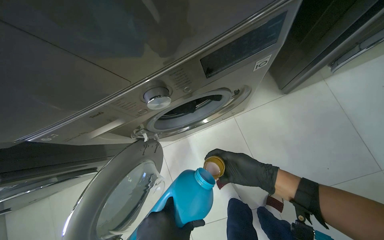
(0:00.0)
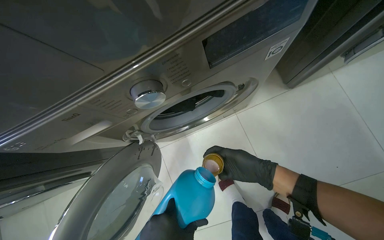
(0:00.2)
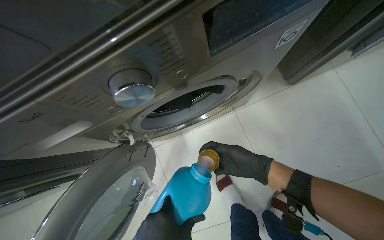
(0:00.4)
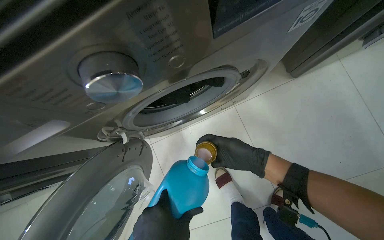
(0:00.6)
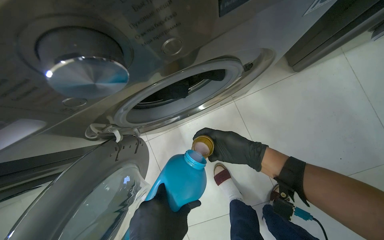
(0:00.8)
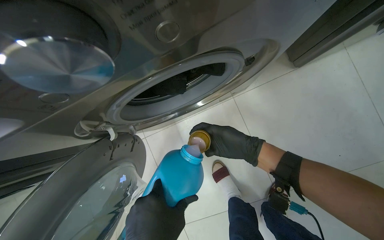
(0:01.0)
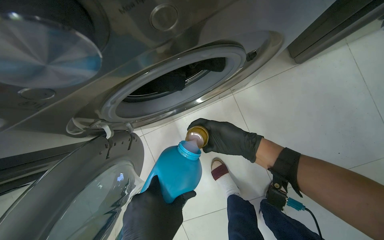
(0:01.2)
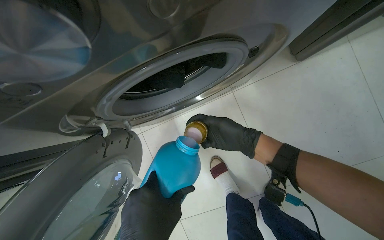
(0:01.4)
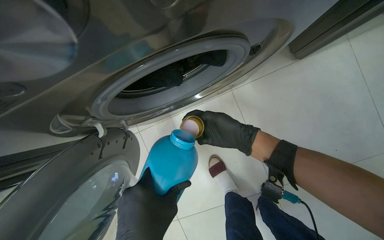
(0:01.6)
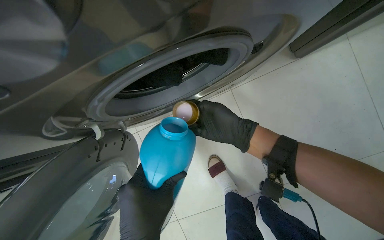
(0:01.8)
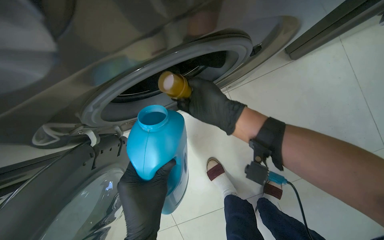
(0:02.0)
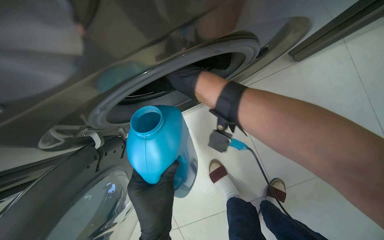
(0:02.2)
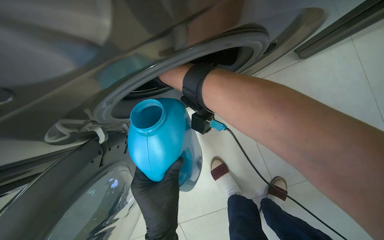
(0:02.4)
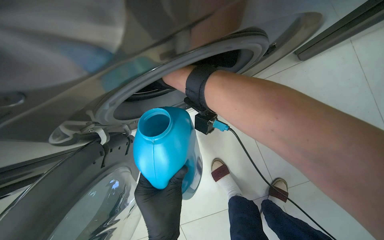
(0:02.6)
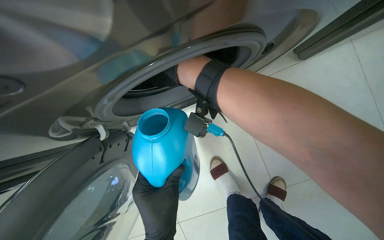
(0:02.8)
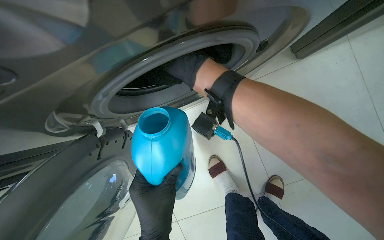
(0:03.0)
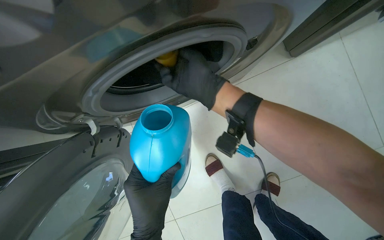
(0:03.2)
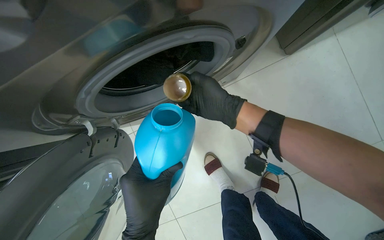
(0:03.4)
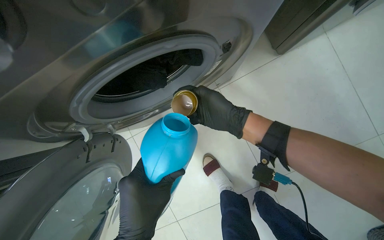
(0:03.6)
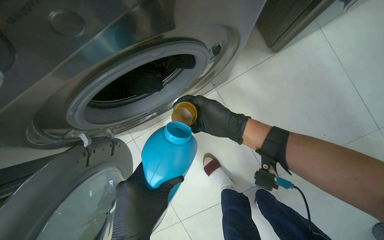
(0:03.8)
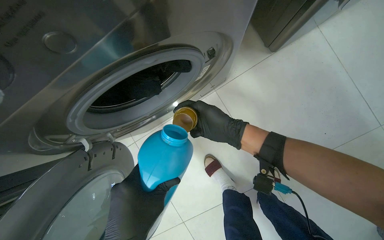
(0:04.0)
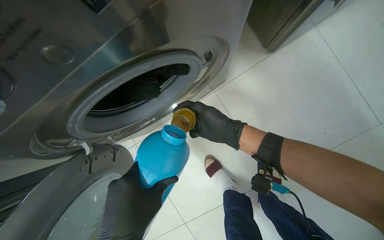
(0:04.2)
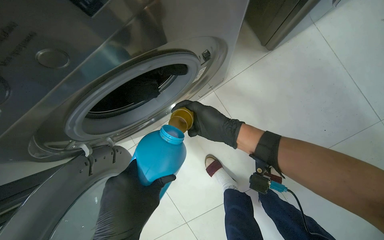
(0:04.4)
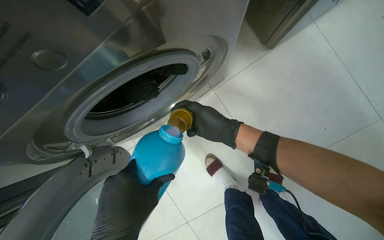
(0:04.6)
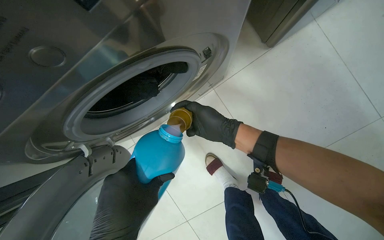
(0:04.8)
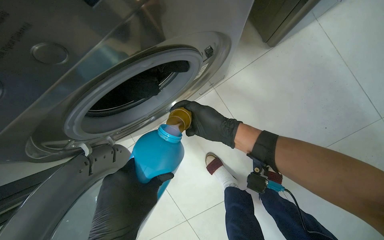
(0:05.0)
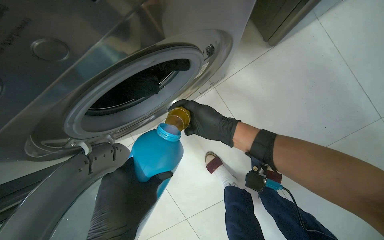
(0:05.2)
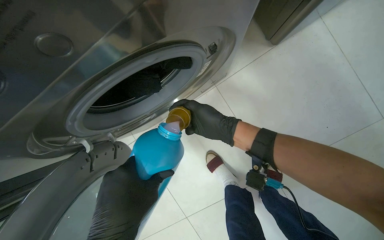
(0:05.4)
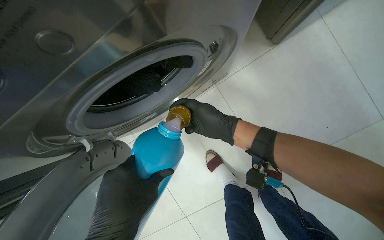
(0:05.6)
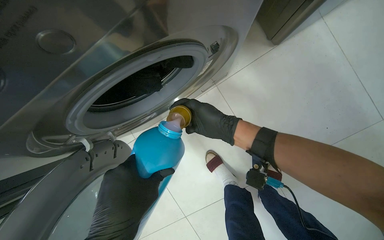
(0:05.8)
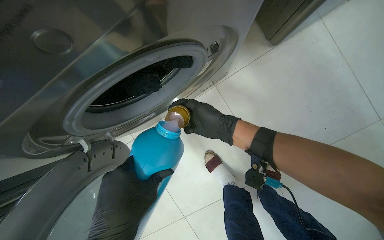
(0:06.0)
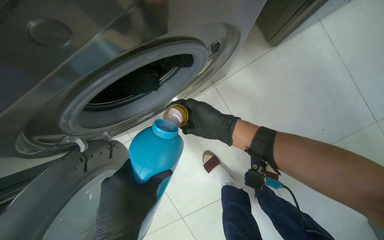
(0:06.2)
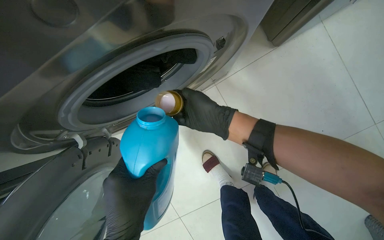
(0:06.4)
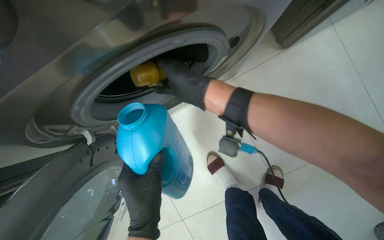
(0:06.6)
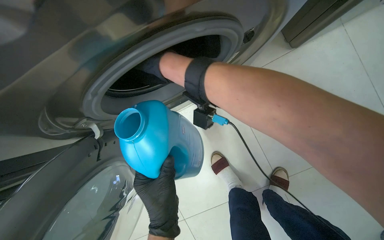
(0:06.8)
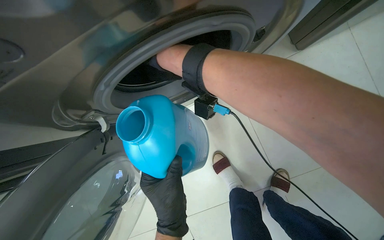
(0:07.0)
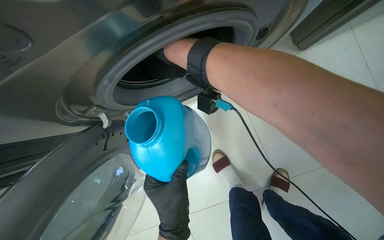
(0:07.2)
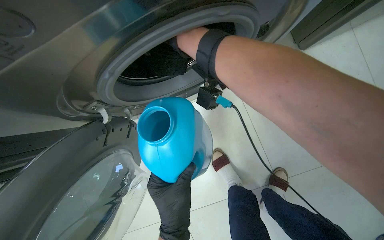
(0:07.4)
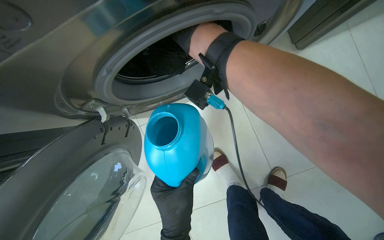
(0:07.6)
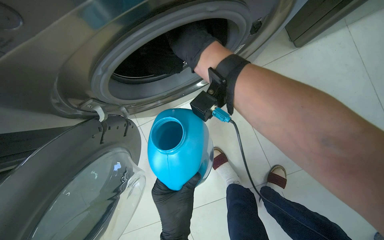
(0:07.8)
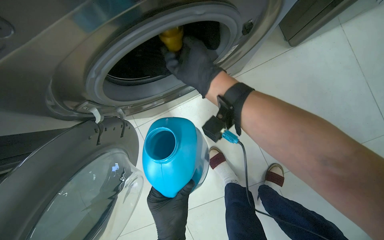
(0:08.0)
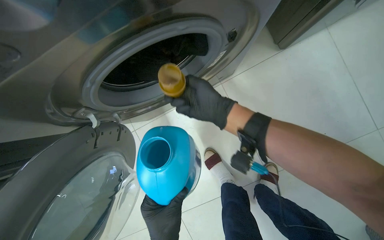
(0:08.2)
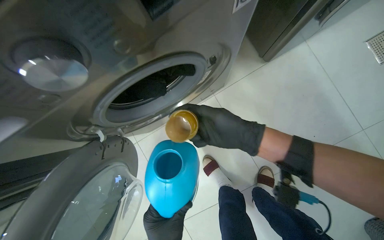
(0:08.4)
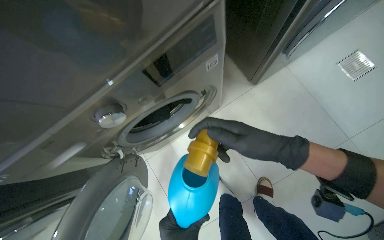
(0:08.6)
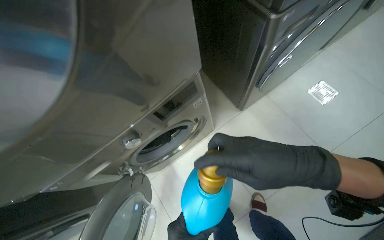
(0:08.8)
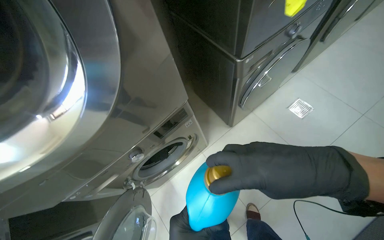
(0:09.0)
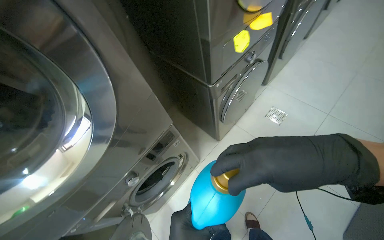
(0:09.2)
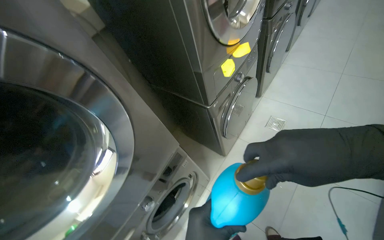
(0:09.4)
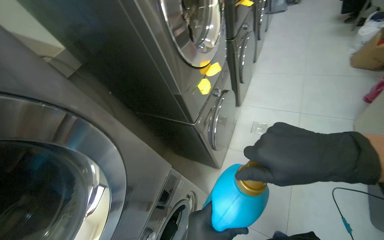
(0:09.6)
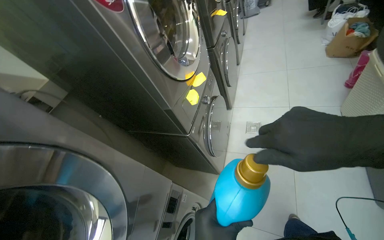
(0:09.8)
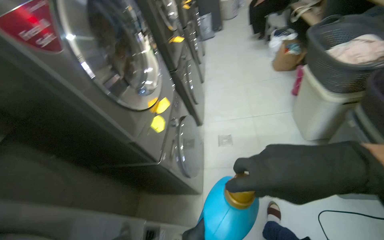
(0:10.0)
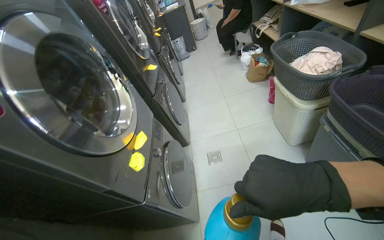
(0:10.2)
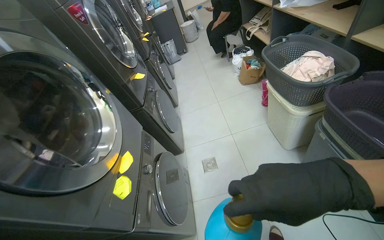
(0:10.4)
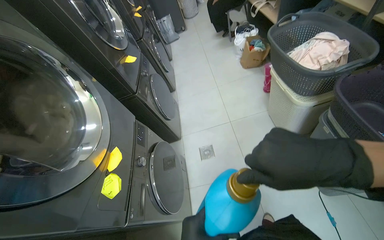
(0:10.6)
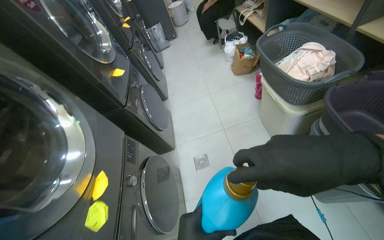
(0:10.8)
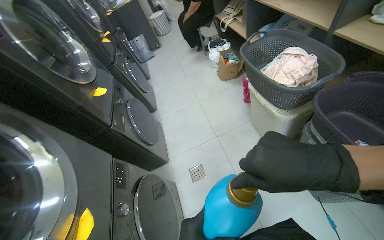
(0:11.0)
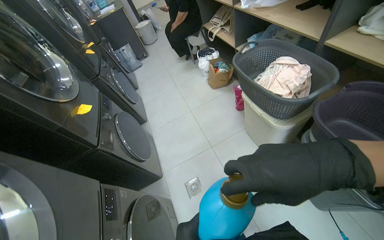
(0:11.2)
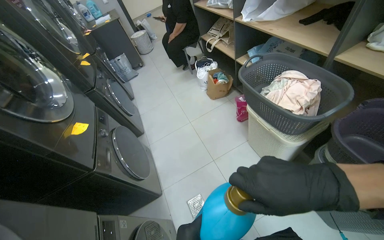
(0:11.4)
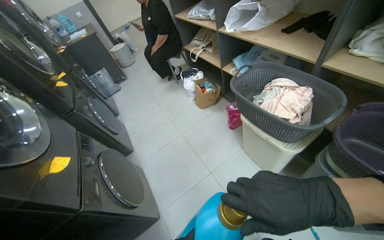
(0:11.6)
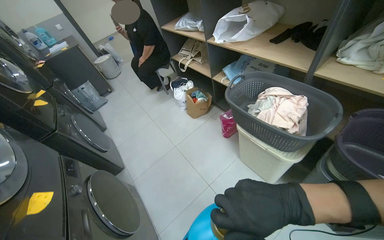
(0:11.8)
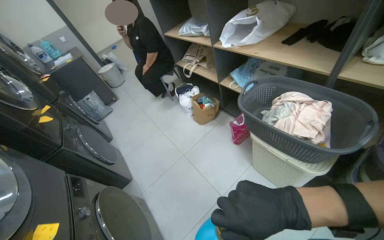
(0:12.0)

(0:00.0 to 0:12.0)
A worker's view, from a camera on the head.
Job: managing laundry.
The whole recording: Adding detergent to washing machine. The worker pours liquid detergent into the washing machine dispenser.
0:01.6 - 0:03.0: The right hand is displaced up the picture and to the left by about 20 cm.
0:03.0 - 0:04.4: The right hand is displaced to the right and down the picture by roughly 20 cm.
0:04.4 - 0:06.0: The hands stay close to where they were, moving slightly.
0:06.0 - 0:07.6: The left hand moves farther from the camera and down the picture, approximately 15 cm; the right hand goes about 30 cm to the left and up the picture.
0:07.6 - 0:09.0: The wearer moves roughly 50 cm. The wearer looks about 25 degrees further upward.
0:09.0 - 0:10.4: The wearer's head swings about 60 degrees to the right. The wearer looks some 35 degrees further upward.
0:10.4 - 0:12.0: The camera is carried roughly 70 cm. The wearer's head swings about 30 degrees to the right.

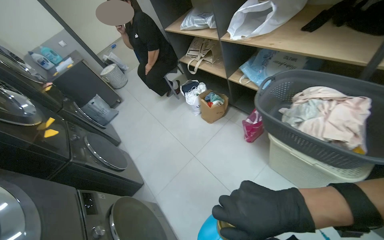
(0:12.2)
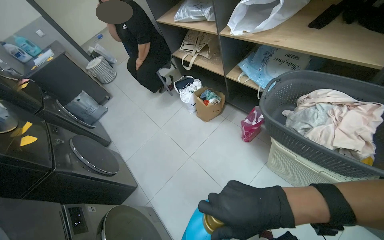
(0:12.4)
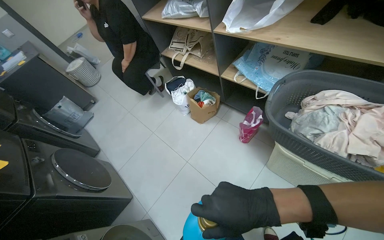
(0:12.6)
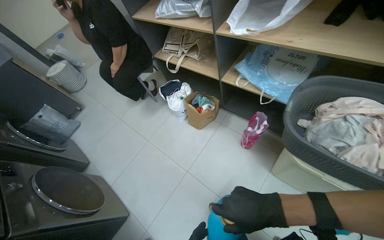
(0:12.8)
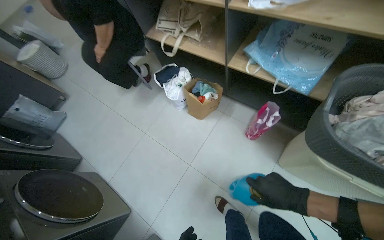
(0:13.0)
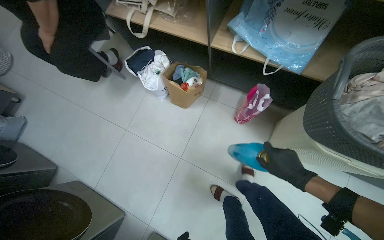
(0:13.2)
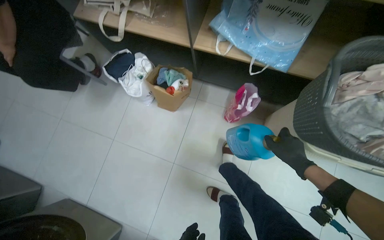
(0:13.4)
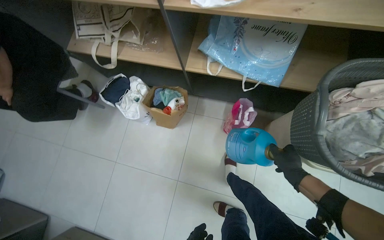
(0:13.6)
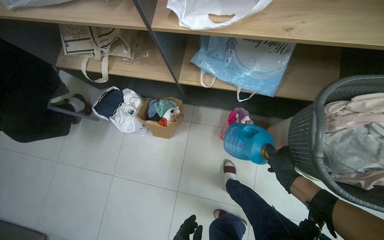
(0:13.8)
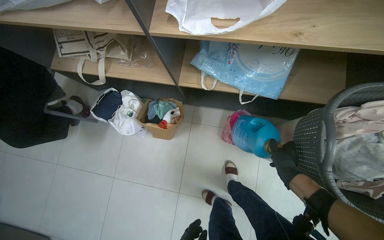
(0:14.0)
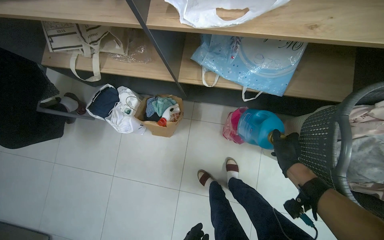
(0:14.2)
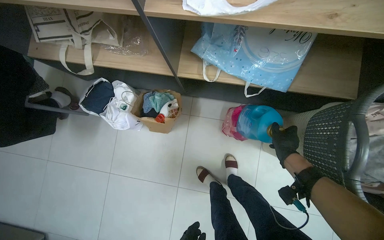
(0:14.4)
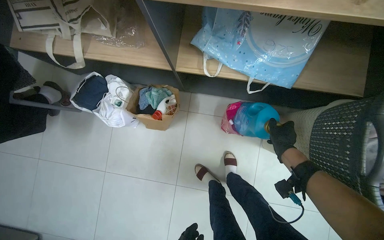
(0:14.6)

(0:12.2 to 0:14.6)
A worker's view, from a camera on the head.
Job: managing laundry.
The whole recording: Adding detergent to washing machine. The worker pours liquid detergent into the washing machine dispenser.
0:12.2 - 0:13.4: The wearer moves some 70 cm. The head rotates approximately 30 degrees to the right. The view tips downward by about 20 degrees.
0:13.4 - 0:14.6: The right hand moves farther from the camera, about 20 cm.

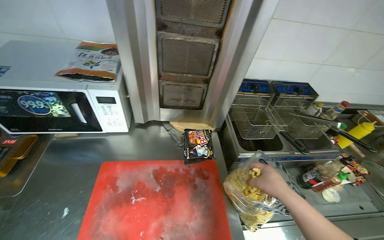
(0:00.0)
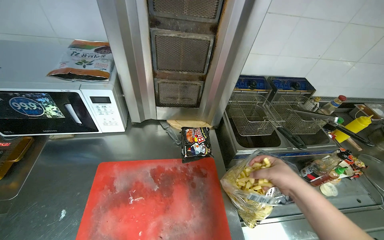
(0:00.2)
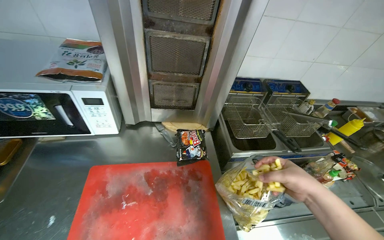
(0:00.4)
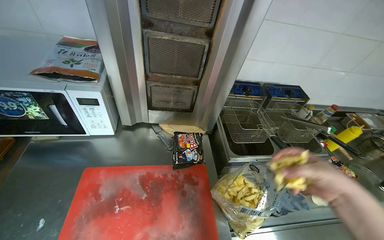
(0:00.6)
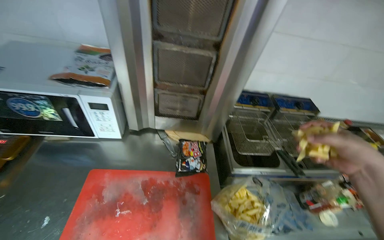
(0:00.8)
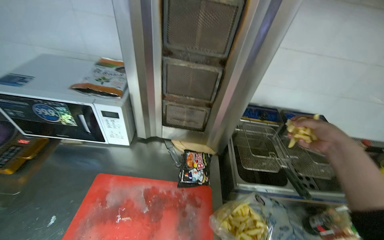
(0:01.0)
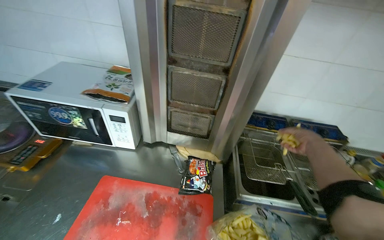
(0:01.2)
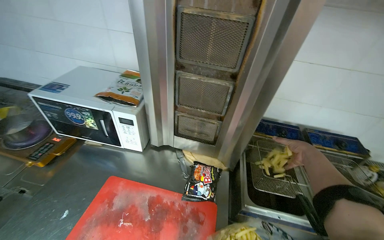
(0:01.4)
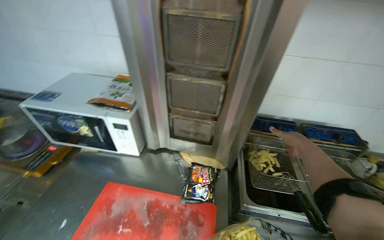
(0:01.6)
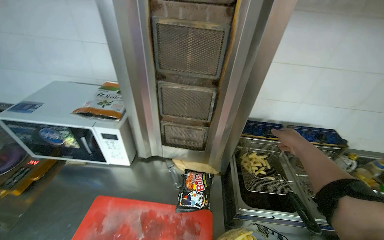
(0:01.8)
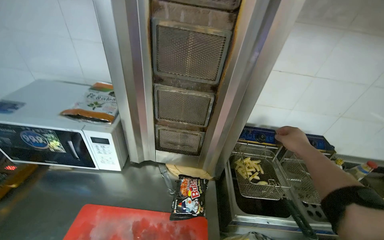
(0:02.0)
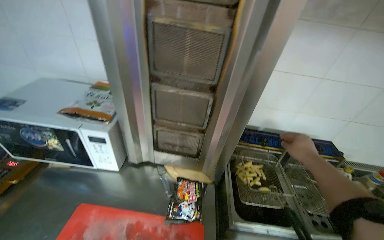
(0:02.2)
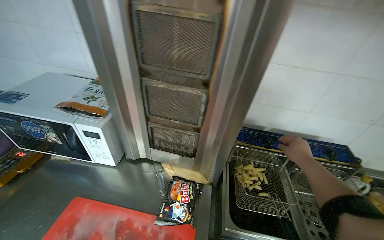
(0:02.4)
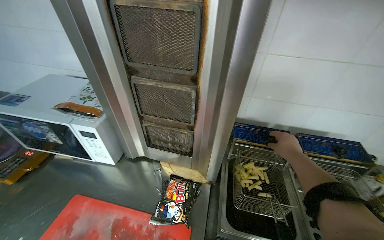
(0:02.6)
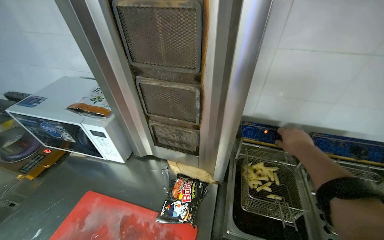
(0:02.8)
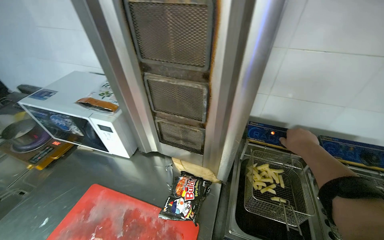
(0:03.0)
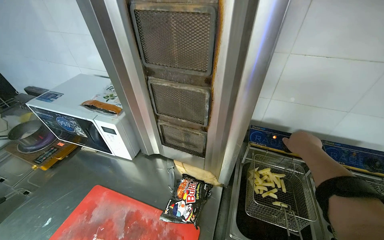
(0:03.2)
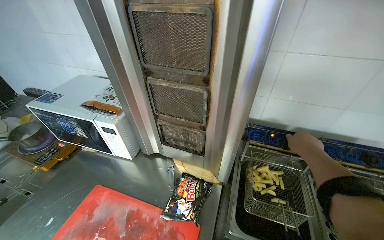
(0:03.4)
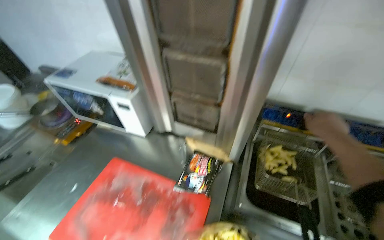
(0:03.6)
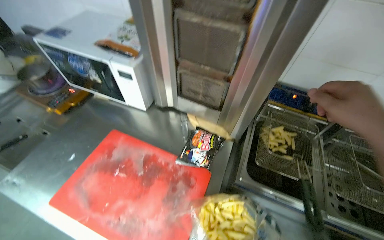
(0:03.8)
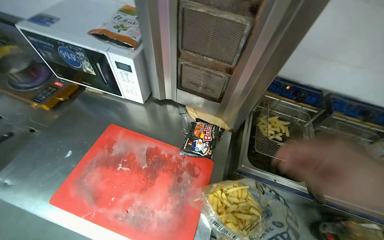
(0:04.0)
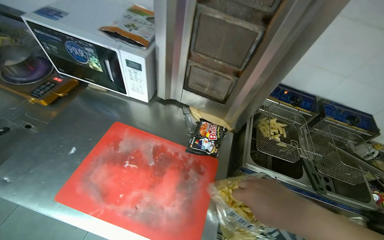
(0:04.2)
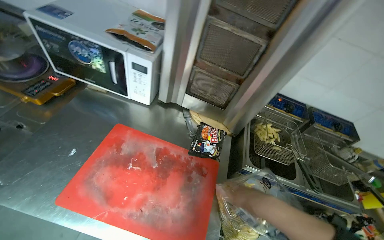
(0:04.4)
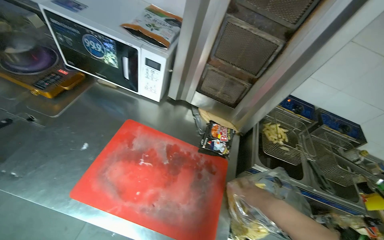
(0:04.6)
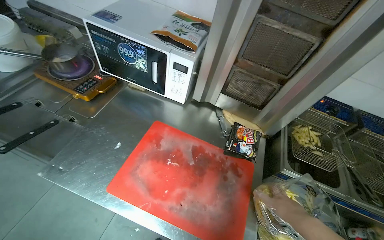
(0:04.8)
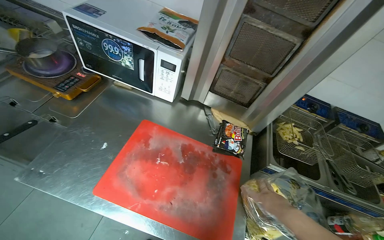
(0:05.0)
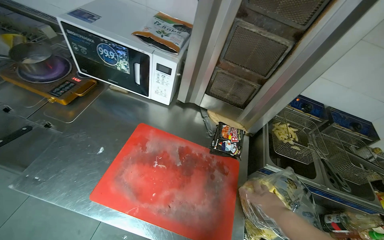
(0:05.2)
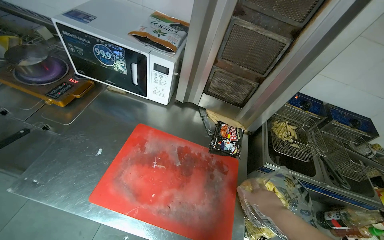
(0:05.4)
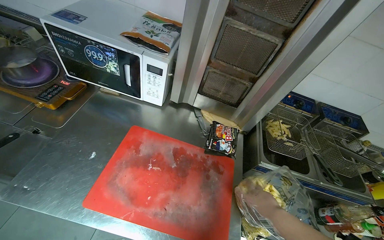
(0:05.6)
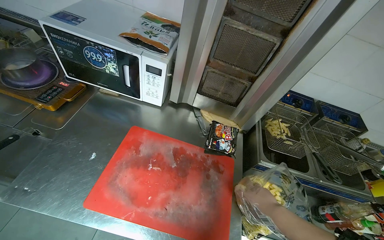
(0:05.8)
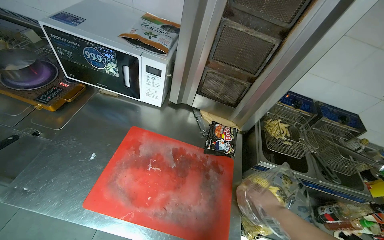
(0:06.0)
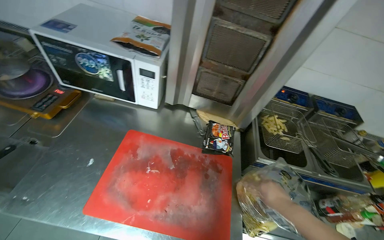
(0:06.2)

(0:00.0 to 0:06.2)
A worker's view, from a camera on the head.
Job: cooking food.
The whole recording: Loading french fries into fryer. The worker opens a bag of french fries and places them into a deep fryer basket, then lowers the basket into the fryer.
0:00.0 - 0:01.6: The right hand heads up the picture, farther from the camera and to the right, covering about 40 cm.
0:03.2 - 0:04.6: The view tilts approximately 10 degrees downward.
